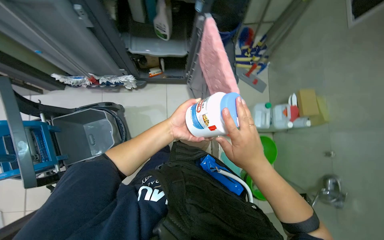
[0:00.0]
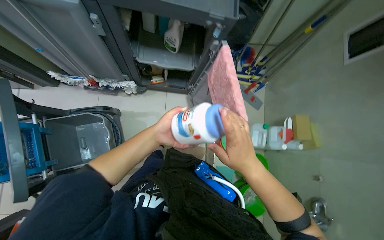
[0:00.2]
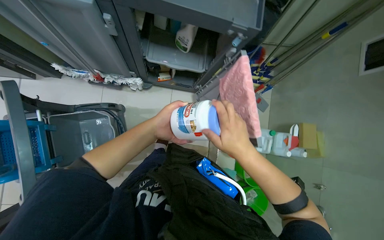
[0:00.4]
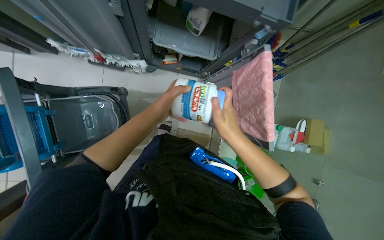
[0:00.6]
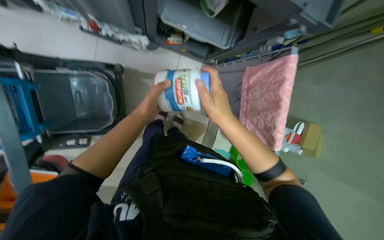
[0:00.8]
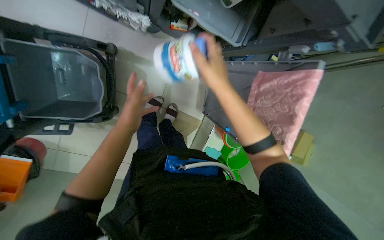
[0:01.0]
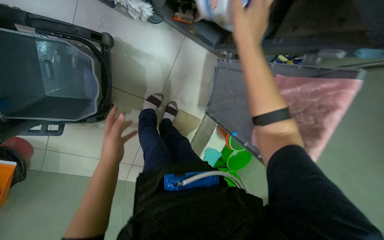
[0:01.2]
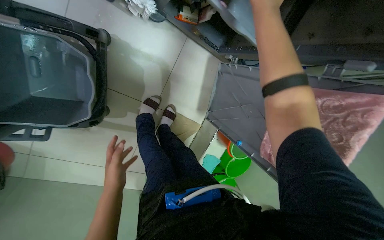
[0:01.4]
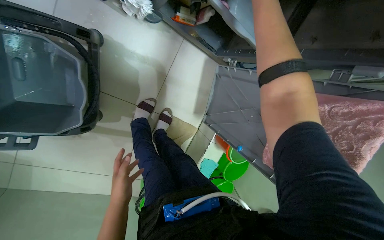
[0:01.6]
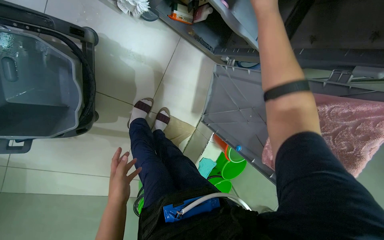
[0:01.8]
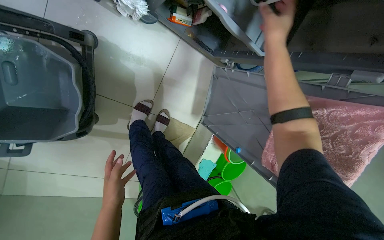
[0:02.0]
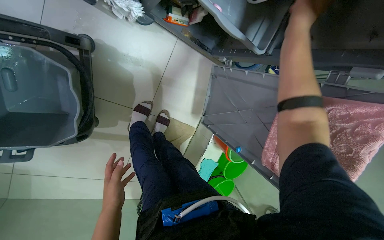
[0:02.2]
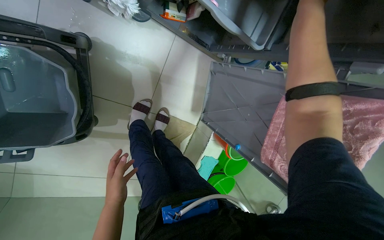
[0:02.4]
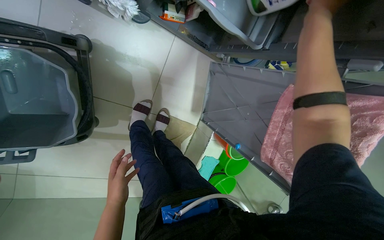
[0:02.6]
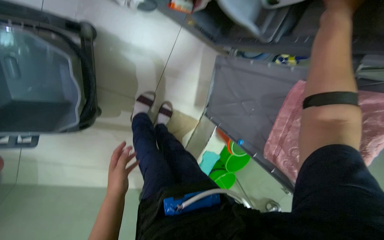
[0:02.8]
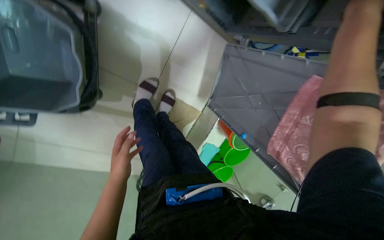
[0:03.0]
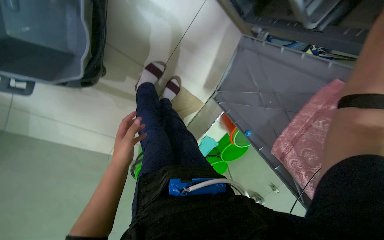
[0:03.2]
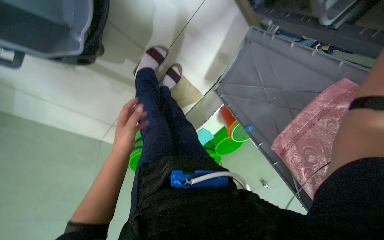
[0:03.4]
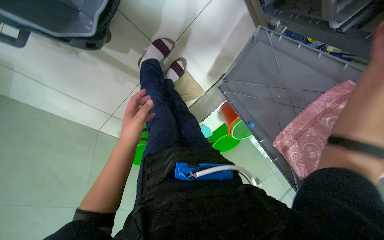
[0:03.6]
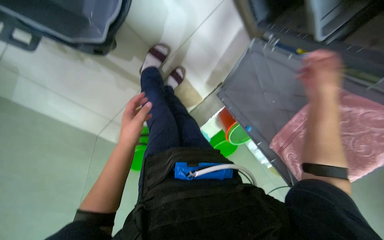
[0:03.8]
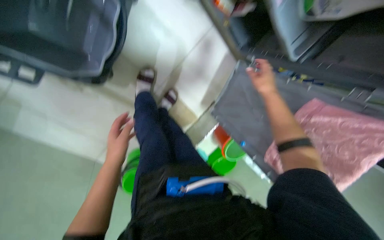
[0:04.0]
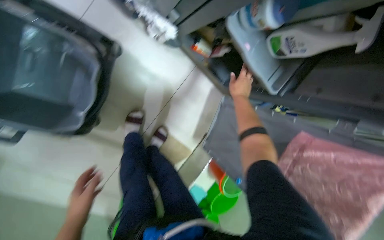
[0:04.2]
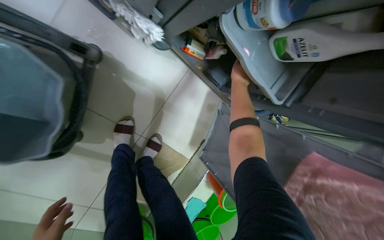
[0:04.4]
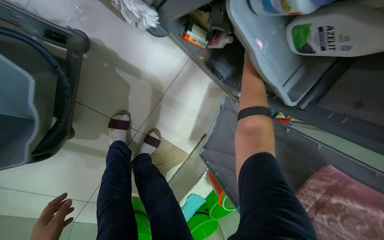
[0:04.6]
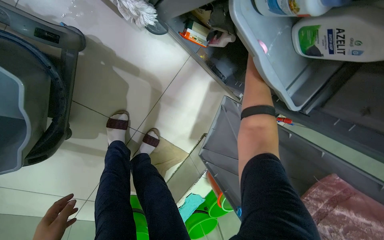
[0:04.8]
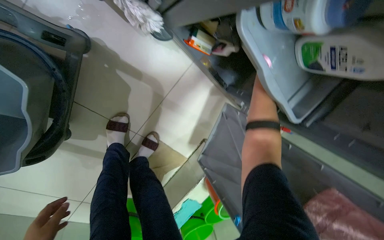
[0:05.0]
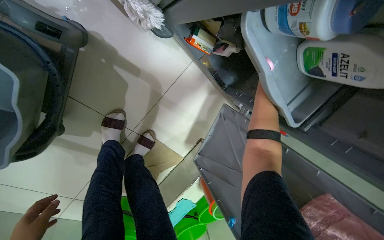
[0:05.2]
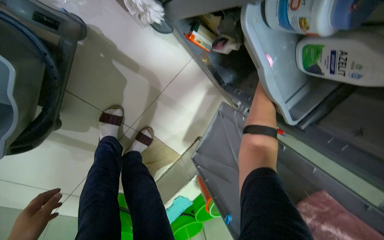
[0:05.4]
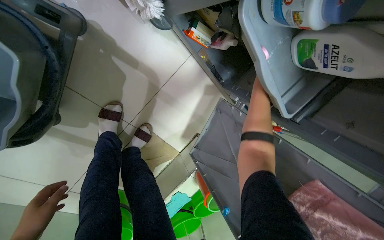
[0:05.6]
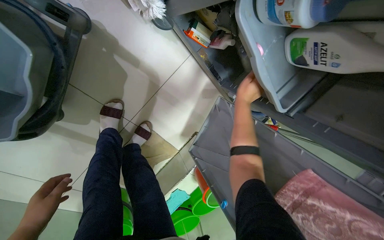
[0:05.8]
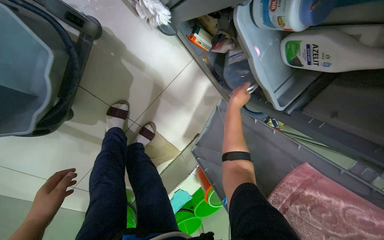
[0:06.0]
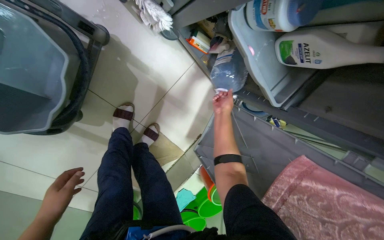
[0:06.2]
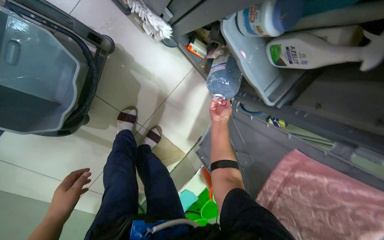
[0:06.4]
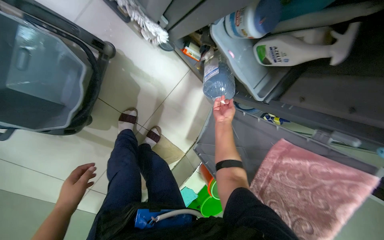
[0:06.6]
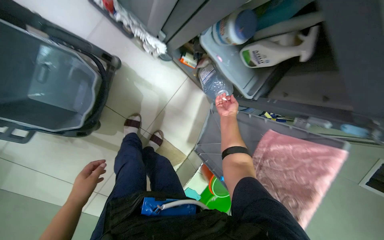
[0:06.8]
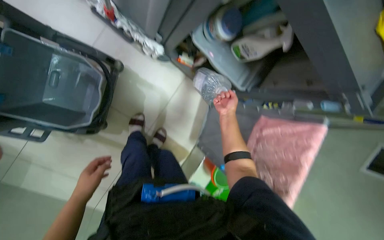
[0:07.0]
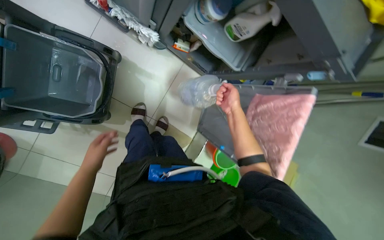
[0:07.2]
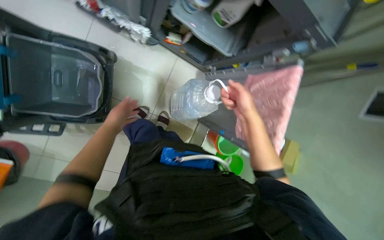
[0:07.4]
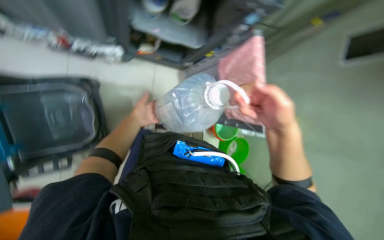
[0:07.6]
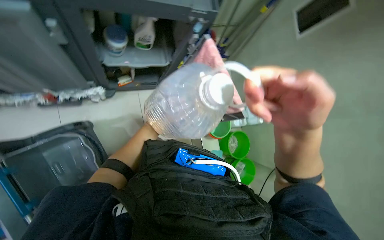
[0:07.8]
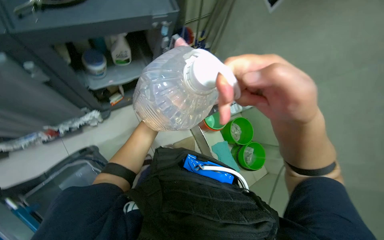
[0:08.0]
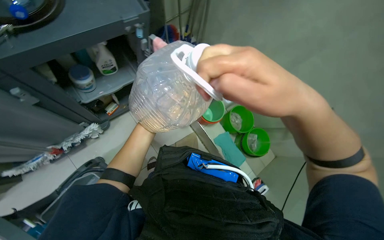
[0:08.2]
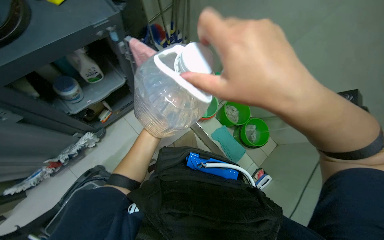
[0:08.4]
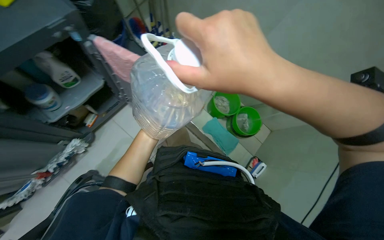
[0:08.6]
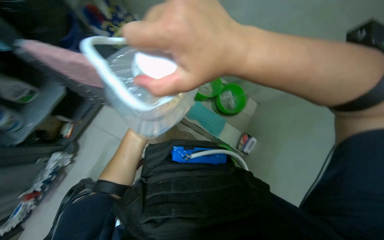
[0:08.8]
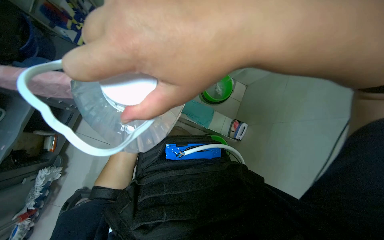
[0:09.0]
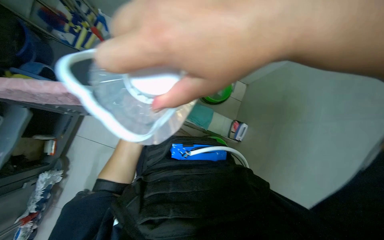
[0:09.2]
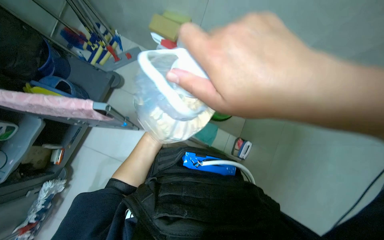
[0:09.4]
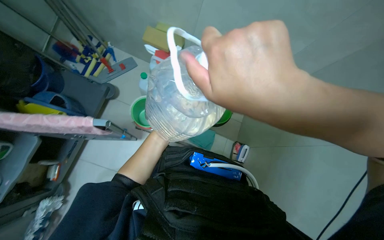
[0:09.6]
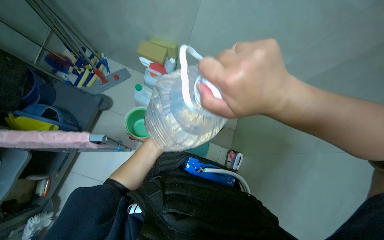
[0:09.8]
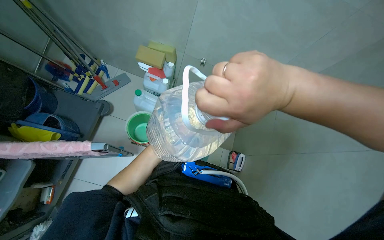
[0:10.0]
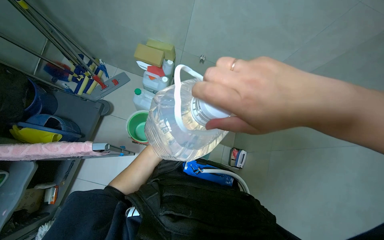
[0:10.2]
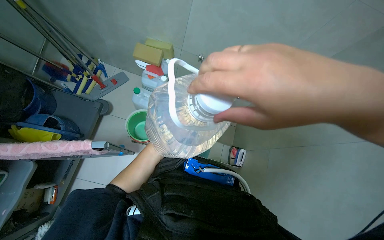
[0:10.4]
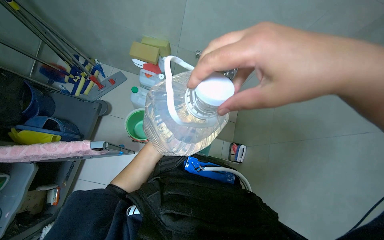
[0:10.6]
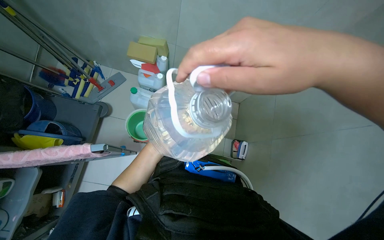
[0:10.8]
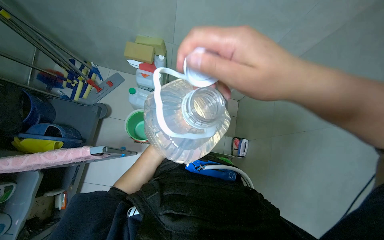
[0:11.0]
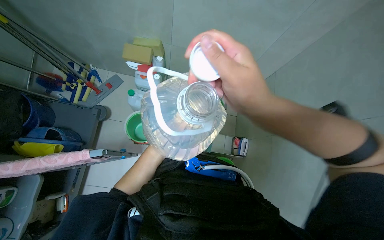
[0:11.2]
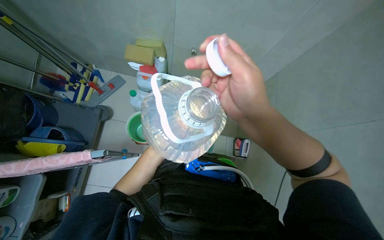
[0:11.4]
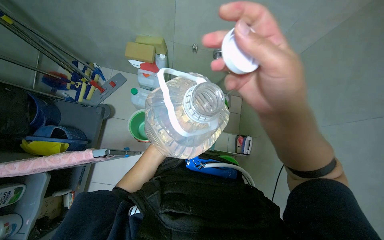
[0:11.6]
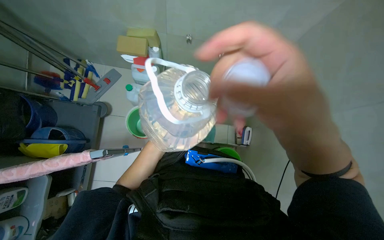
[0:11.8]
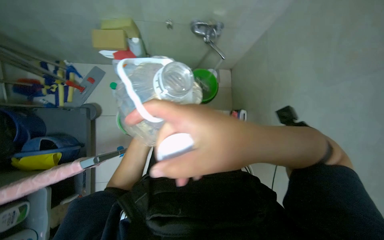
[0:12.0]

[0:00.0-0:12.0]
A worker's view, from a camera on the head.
Job: preparing cleaning supplies.
The whole recording: Preparing cleaning solution in buckets. The worker fills buckets with water and adds cleaning agents from bottles.
0:00.0 to 0:01.6: The camera travels roughly 70 cm. The view pans to the right by some 20 degrees. The camera pitches downward, by roughly 25 degrees. The scene rotates clockwise by roughly 25 degrees.
0:03.0 to 0:04.4: The camera pitches upward, by about 15 degrees.
0:04.4 to 0:06.0: The right hand heads farther from the camera, covering roughly 10 cm.
0:06.0 to 0:07.6: The camera travels some 50 cm. The scene turns about 35 degrees counterclockwise in the picture.
0:07.6 to 0:09.0: The scene turns approximately 75 degrees counterclockwise in the picture.
0:09.0 to 0:10.4: The right hand travels to the right by some 15 cm.
0:10.4 to 0:12.0: The right hand travels down the picture by roughly 10 cm.

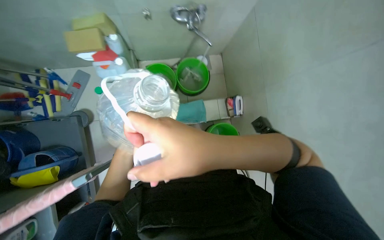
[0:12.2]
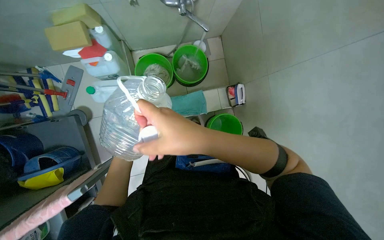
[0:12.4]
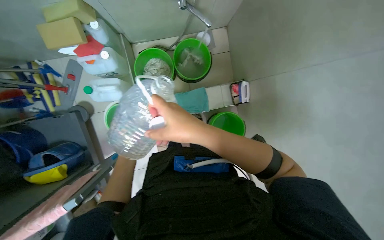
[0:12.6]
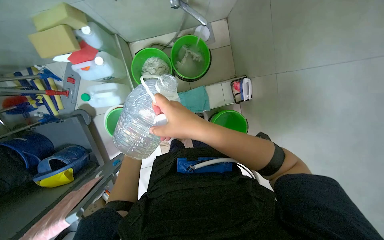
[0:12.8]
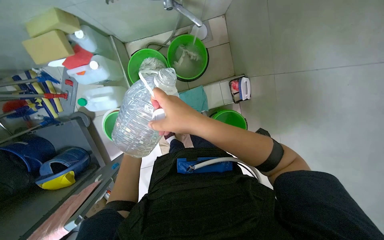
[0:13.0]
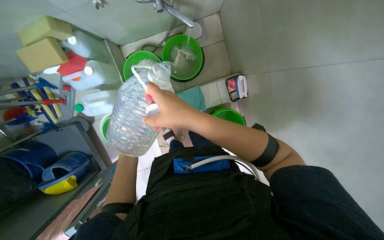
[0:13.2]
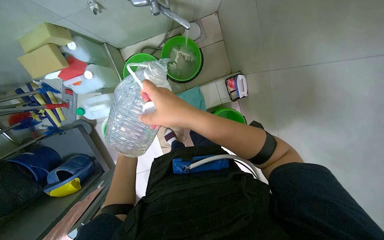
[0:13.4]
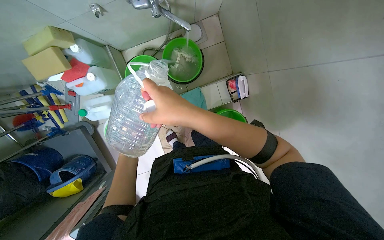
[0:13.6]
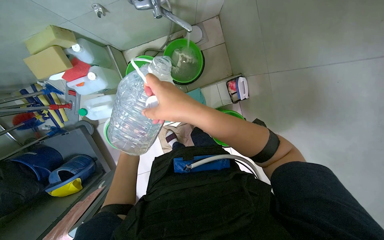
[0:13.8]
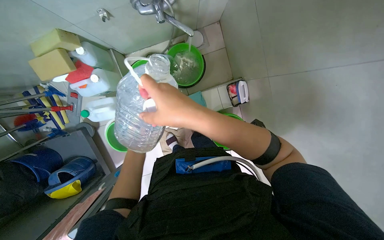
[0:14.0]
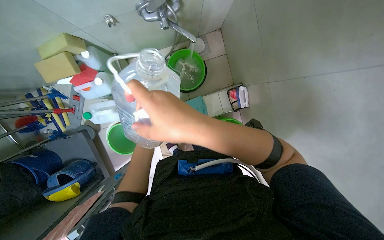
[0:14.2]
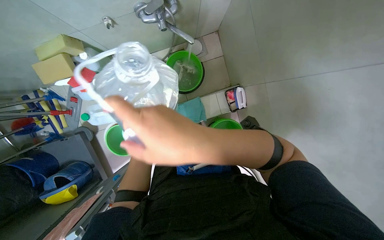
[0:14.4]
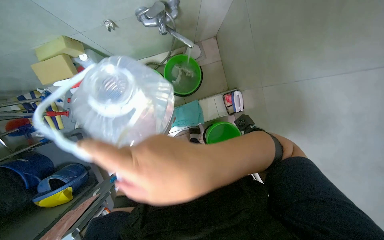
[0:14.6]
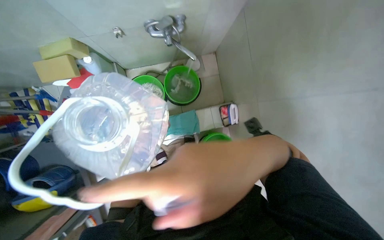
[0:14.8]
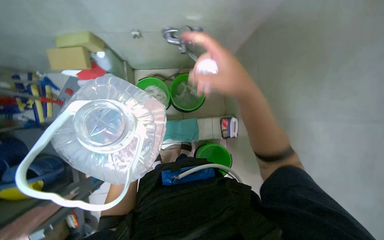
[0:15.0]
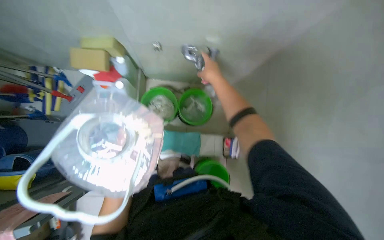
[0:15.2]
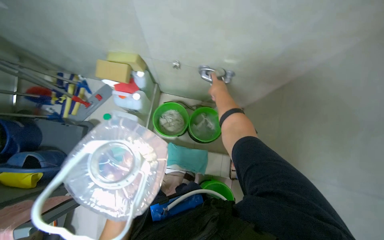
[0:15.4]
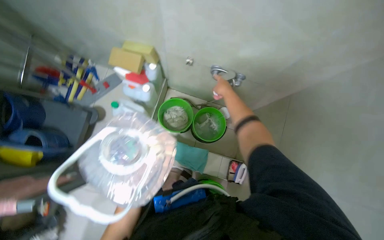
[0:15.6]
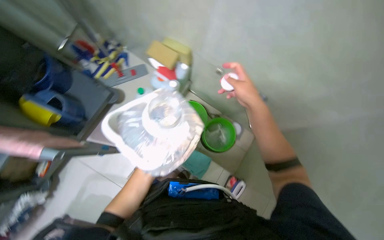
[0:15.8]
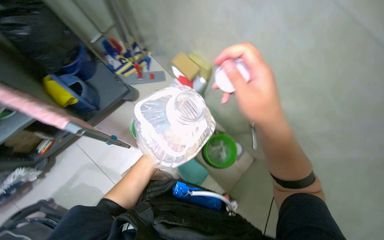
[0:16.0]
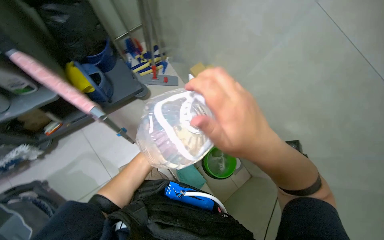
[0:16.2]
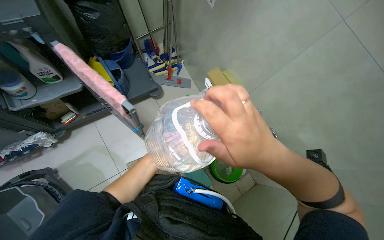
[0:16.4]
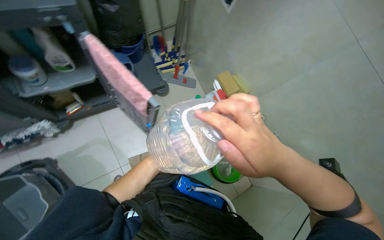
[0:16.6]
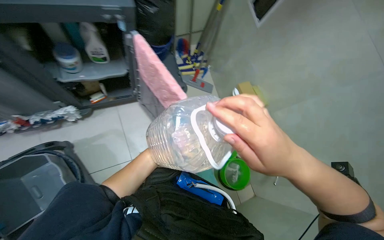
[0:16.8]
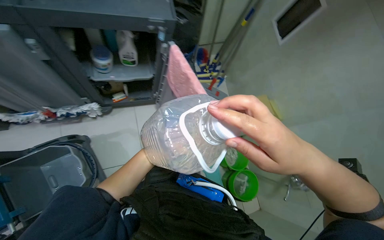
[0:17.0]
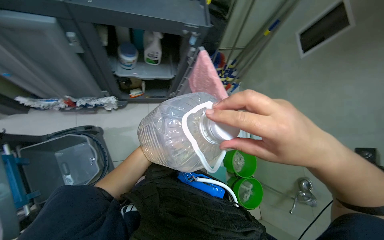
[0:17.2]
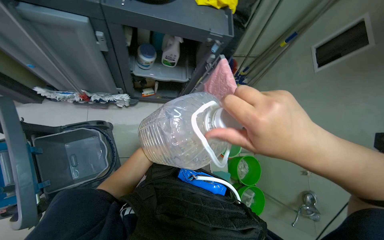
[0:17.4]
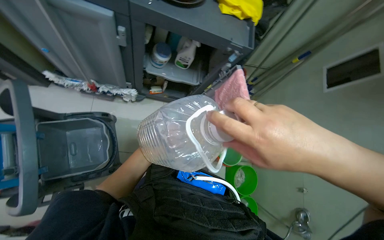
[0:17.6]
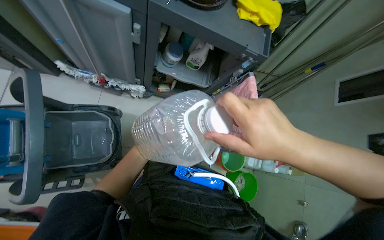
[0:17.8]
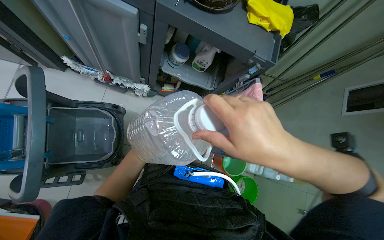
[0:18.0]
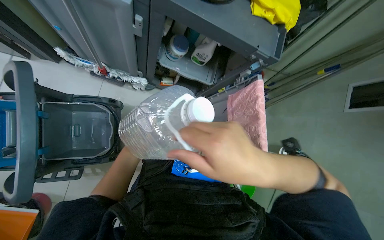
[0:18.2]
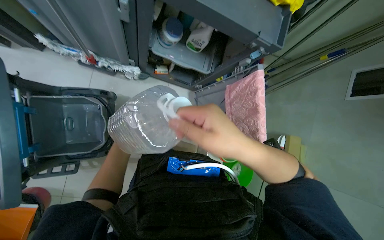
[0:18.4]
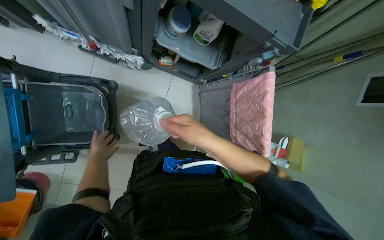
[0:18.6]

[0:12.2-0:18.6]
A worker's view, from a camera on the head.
Job: preparing cleaning supplies.
The whole recording: Preparing cleaning solution in buckets. The worker fills buckets with water and adds cleaning agents from bottles.
0:12.2 to 0:13.8: The wearer looks some 15 degrees further downward. The right hand is displaced up the picture and farther from the camera by about 25 cm.
0:13.8 to 0:15.4: The camera pitches upward, by roughly 25 degrees. The scene rotates clockwise by roughly 30 degrees.
0:15.4 to 0:17.0: The head turns to the left by approximately 70 degrees. The view tilts roughly 20 degrees upward.
0:17.0 to 0:18.6: The wearer looks approximately 20 degrees further downward. The scene turns about 30 degrees clockwise in the picture. The right hand goes about 30 cm to the left and farther from the camera.
